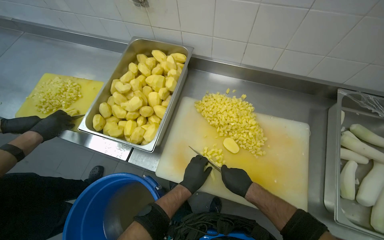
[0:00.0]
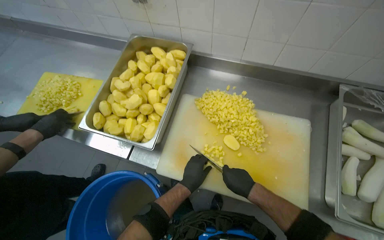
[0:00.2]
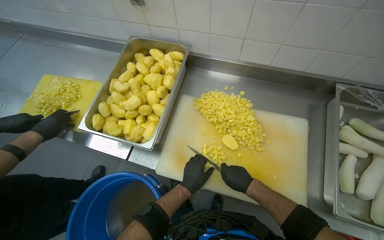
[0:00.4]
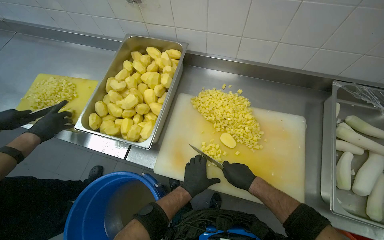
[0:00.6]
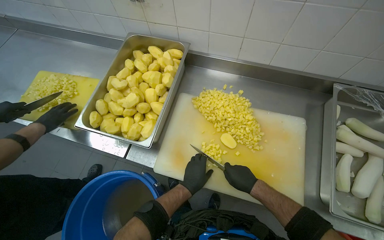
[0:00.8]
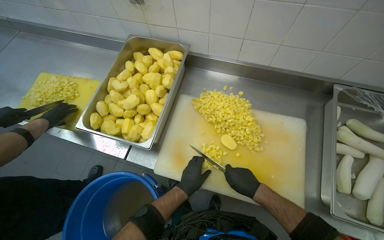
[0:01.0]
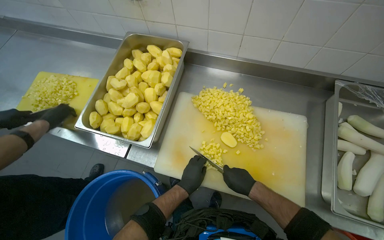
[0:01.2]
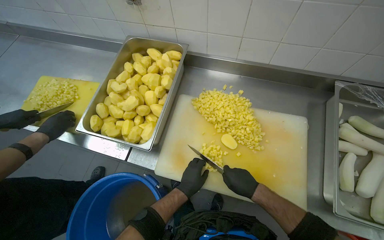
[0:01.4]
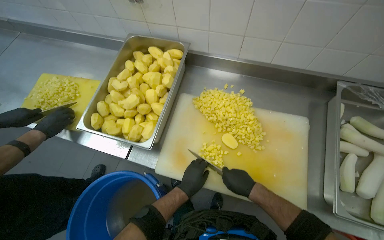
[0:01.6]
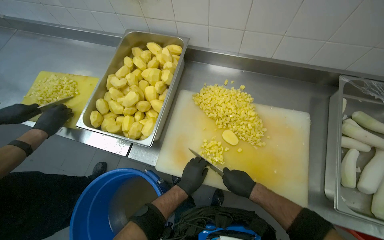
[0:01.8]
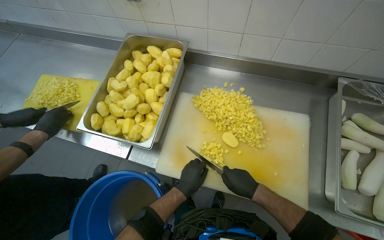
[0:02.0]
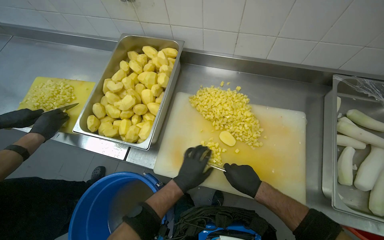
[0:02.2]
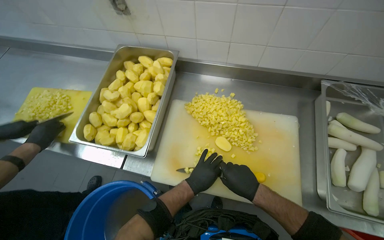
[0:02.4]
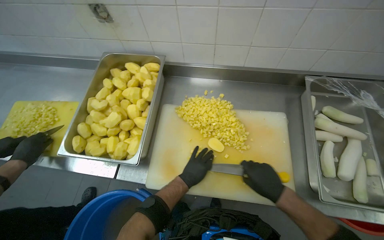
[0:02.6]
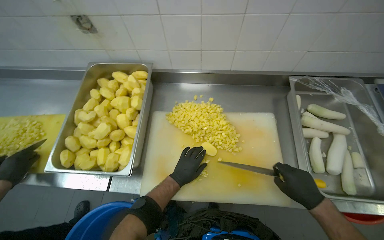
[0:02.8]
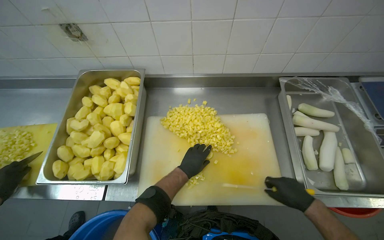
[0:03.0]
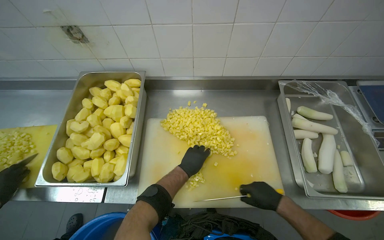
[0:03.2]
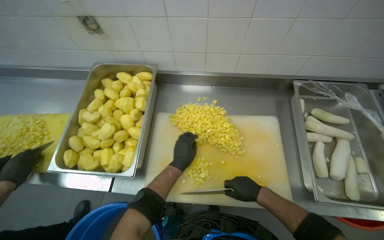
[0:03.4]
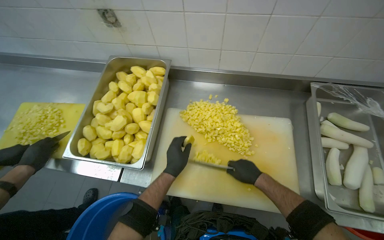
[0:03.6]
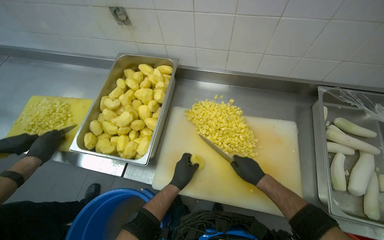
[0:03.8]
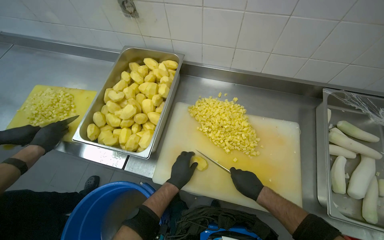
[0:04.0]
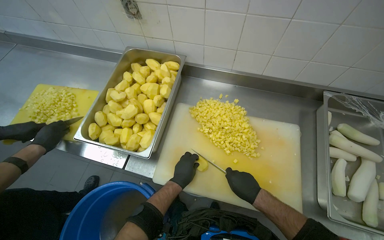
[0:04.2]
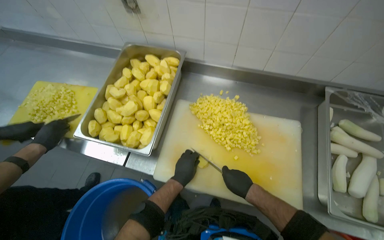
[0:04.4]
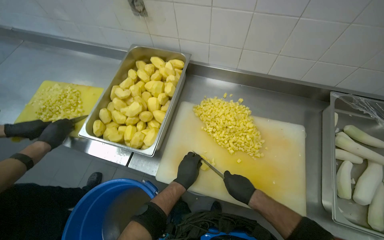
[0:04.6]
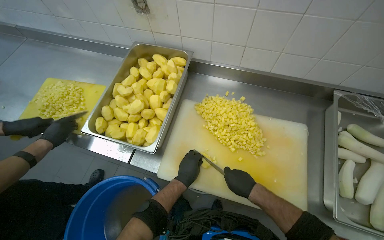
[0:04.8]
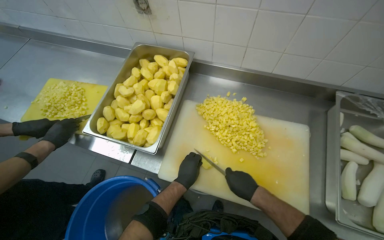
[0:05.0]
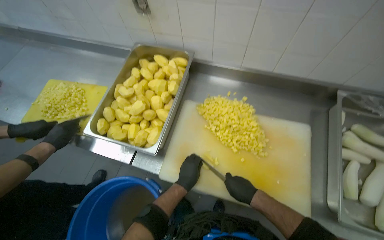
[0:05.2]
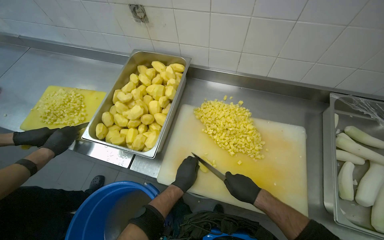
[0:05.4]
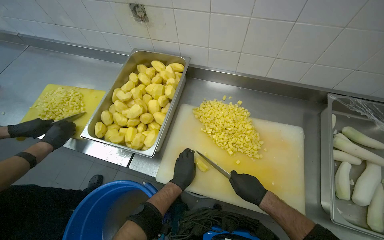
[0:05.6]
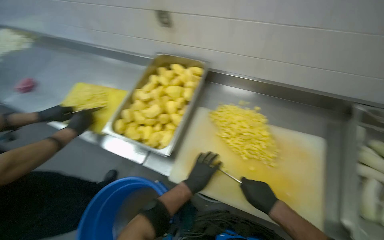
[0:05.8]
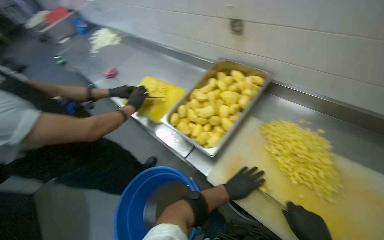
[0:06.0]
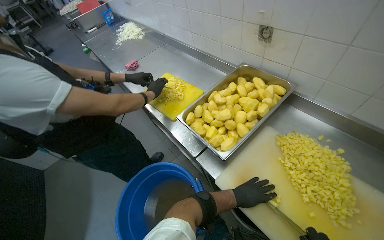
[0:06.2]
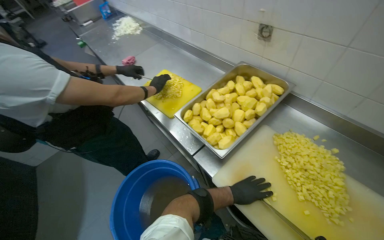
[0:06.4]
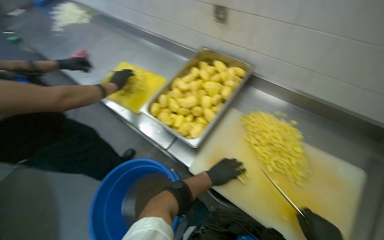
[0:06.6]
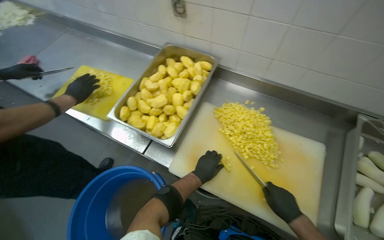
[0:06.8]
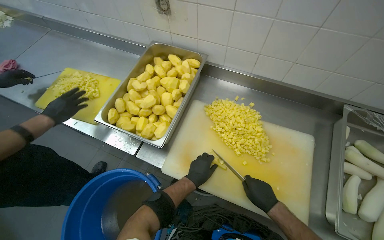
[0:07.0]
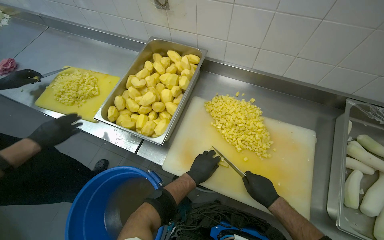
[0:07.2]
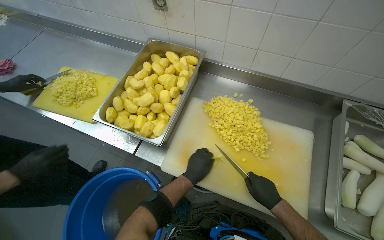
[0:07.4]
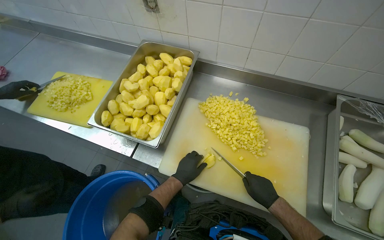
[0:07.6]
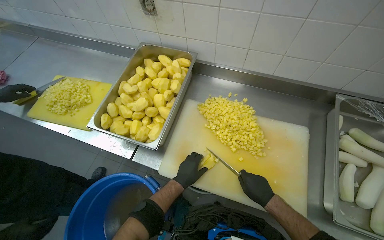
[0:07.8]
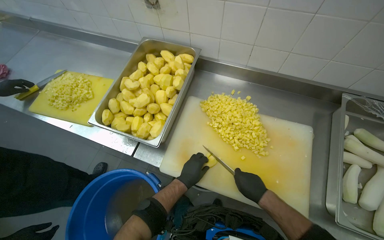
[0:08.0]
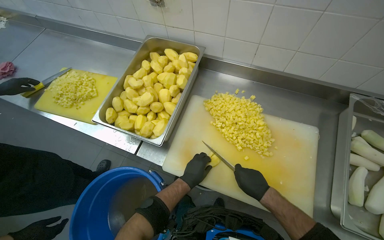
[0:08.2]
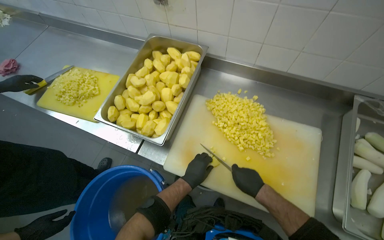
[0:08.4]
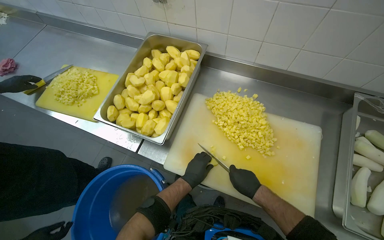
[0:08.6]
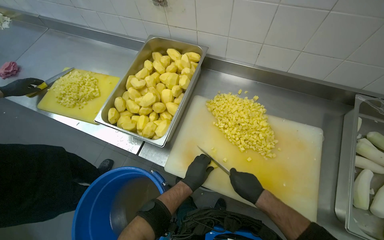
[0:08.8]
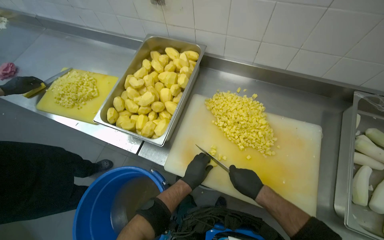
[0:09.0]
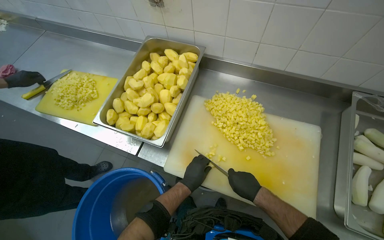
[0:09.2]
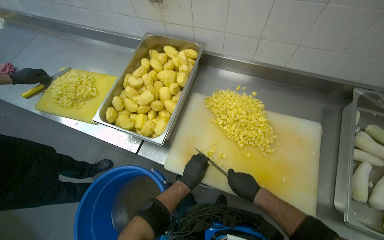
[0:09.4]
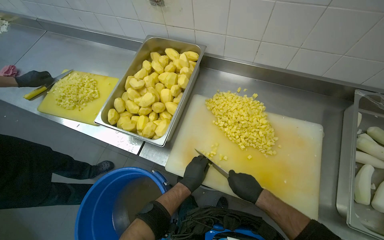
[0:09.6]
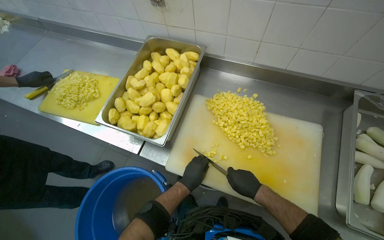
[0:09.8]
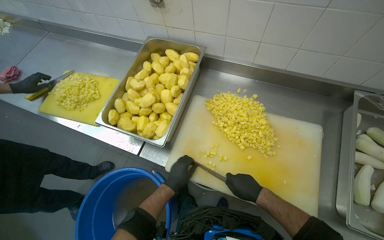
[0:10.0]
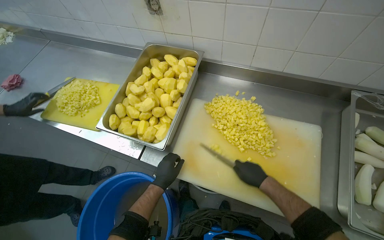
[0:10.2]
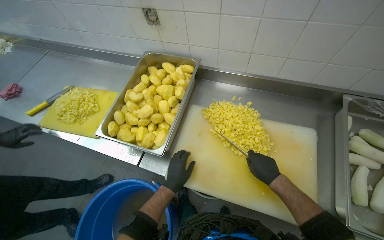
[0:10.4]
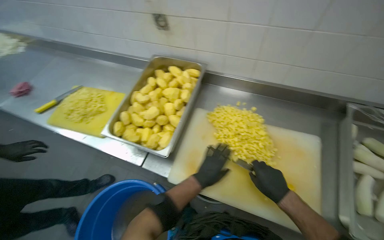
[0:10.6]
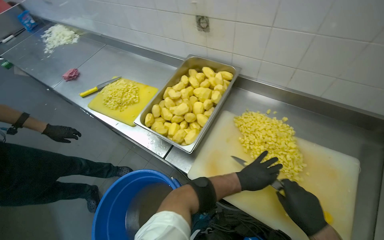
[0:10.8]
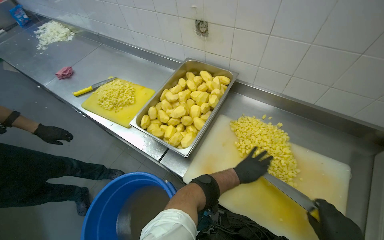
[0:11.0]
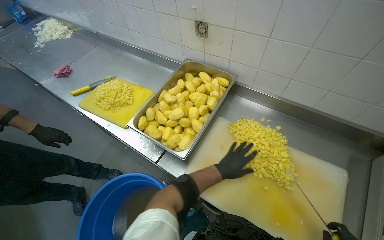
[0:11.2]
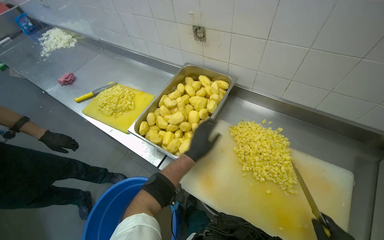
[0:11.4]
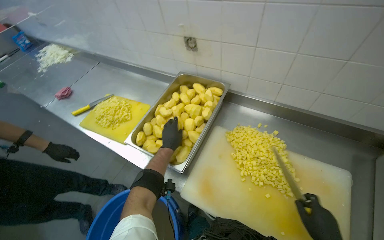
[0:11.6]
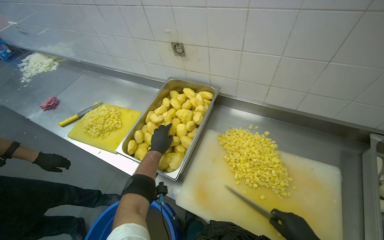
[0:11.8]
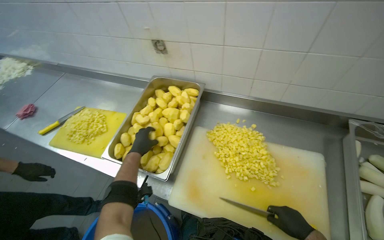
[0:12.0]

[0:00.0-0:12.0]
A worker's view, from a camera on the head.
Job: preparing food.
The whole recording: Dicing peeled potatoes. The worker dices peeled potatoes on a cutting board, transferring them.
0:00.0 to 0:01.6: The hands work in one place, with small movements.
0:01.6 to 0:03.0: The right hand is displaced to the right and nearer to the camera by some 20 cm. Meanwhile the left hand moves up the picture, roughly 15 cm.
0:03.0 to 0:04.4: The right hand is displaced to the left by roughly 20 cm.
0:04.4 to 0:06.0: The wearer looks about 25 degrees further to the left.
0:06.0 to 0:07.6: The wearer's head swings approximately 20 degrees to the right.
0:07.6 to 0:09.0: The right hand heads to the left, covering approximately 10 cm.
0:10.4 to 0:12.0: The left hand moves up the picture, to the left and farther from the camera, roughly 30 cm.

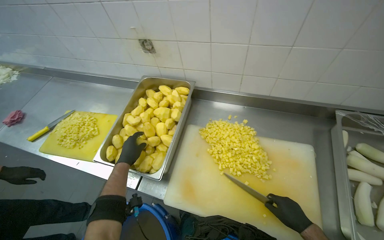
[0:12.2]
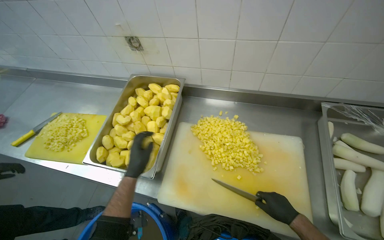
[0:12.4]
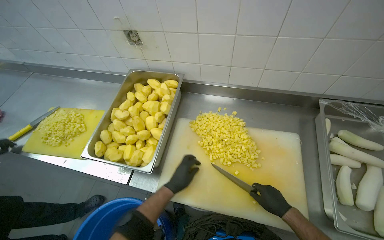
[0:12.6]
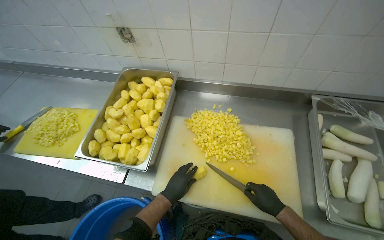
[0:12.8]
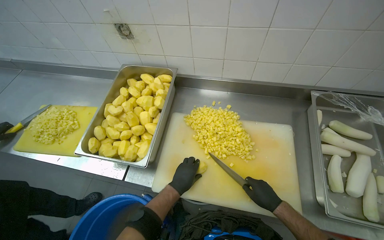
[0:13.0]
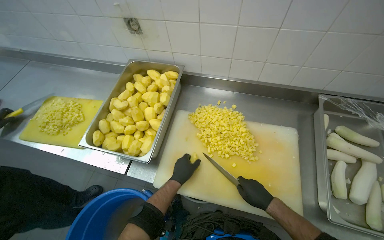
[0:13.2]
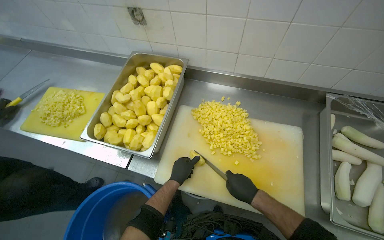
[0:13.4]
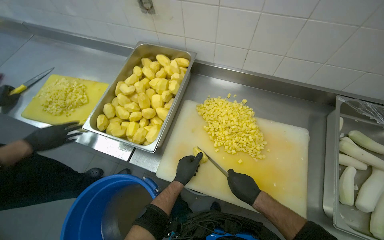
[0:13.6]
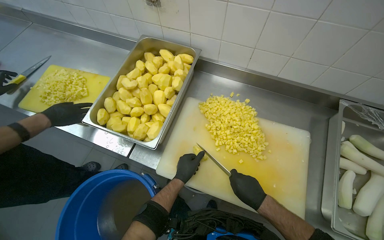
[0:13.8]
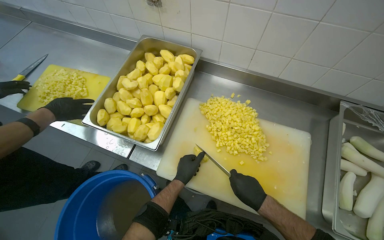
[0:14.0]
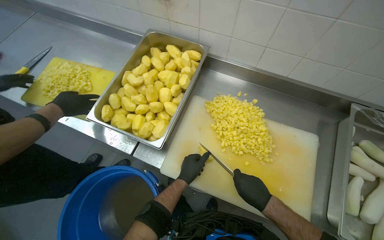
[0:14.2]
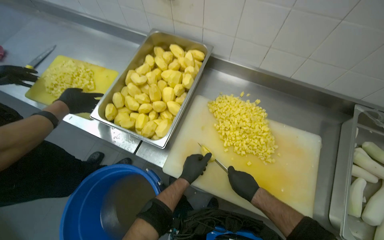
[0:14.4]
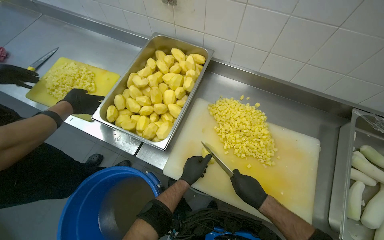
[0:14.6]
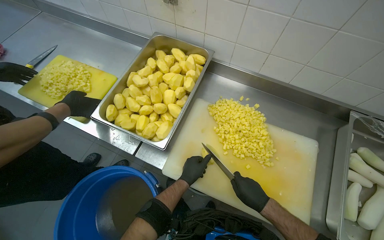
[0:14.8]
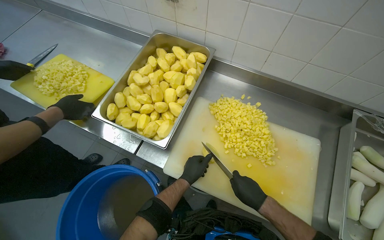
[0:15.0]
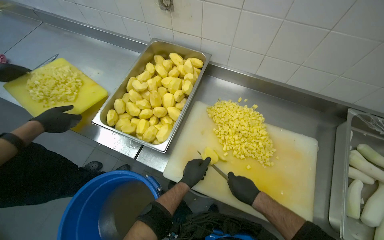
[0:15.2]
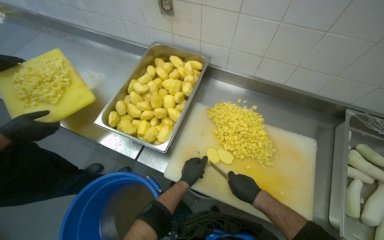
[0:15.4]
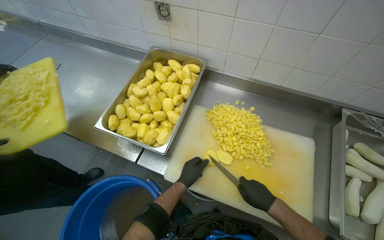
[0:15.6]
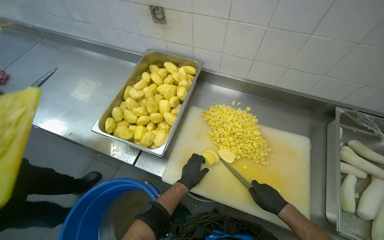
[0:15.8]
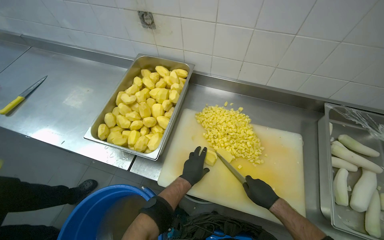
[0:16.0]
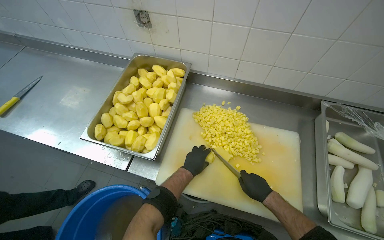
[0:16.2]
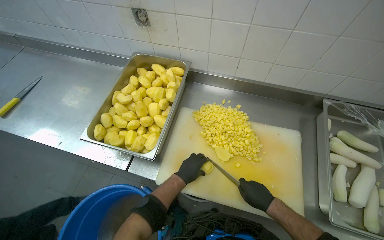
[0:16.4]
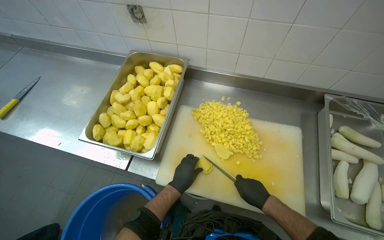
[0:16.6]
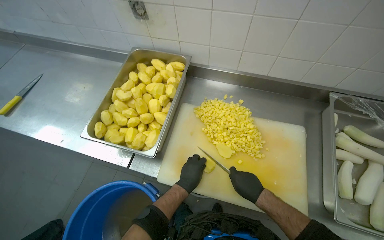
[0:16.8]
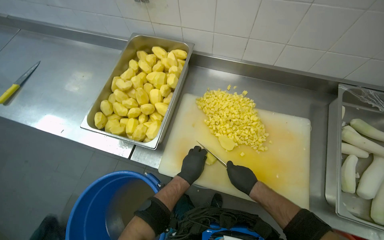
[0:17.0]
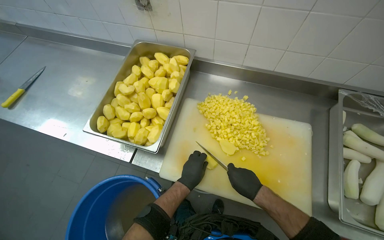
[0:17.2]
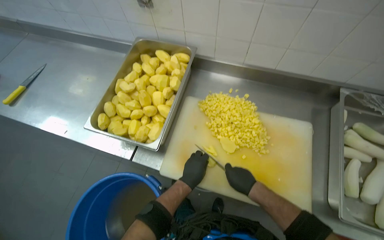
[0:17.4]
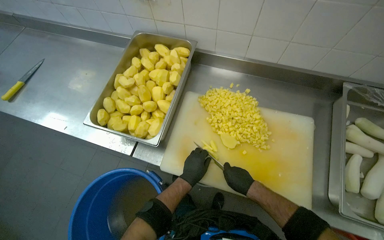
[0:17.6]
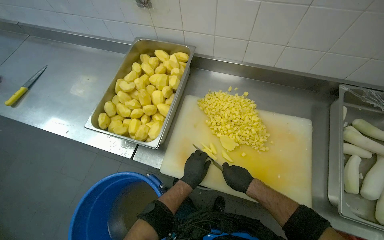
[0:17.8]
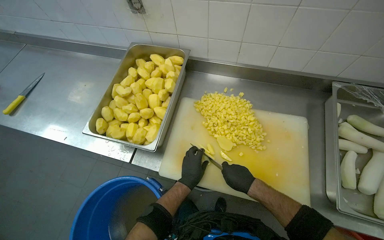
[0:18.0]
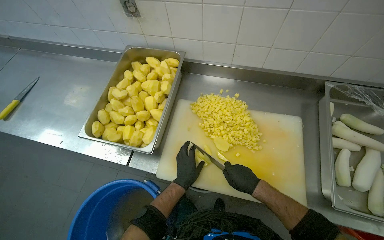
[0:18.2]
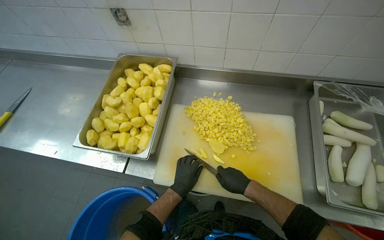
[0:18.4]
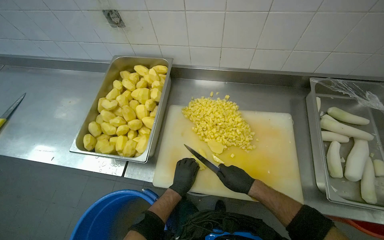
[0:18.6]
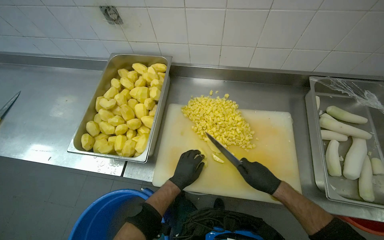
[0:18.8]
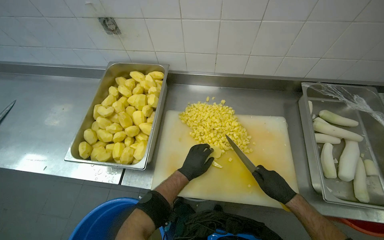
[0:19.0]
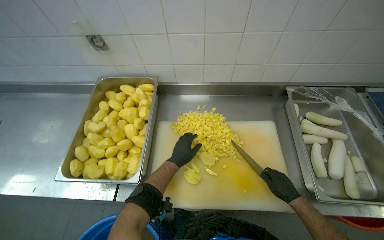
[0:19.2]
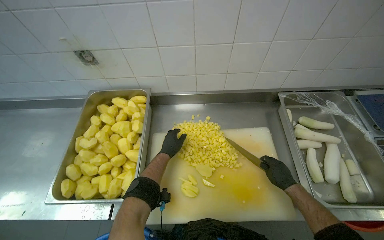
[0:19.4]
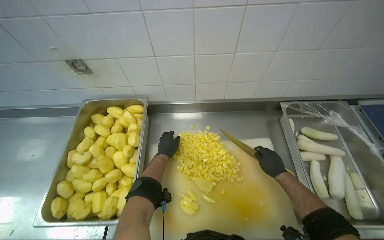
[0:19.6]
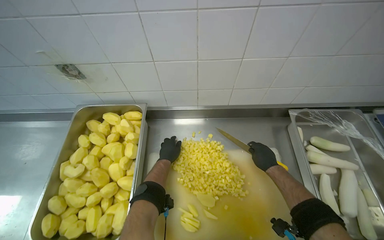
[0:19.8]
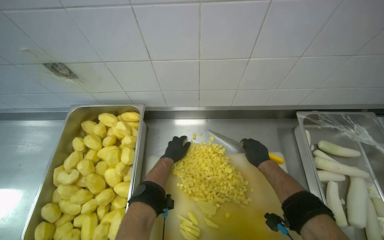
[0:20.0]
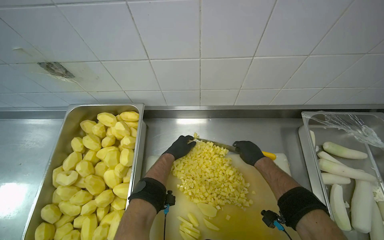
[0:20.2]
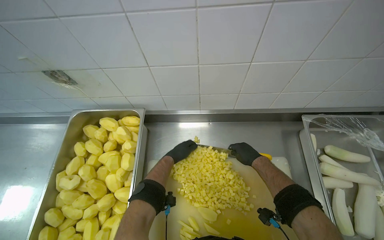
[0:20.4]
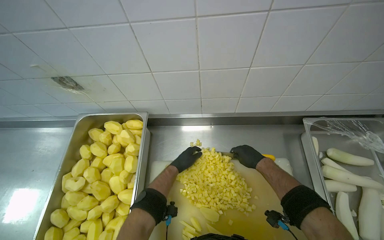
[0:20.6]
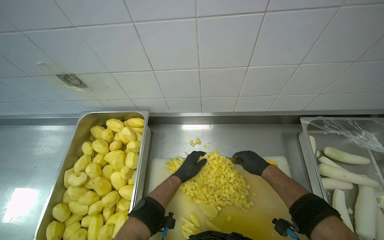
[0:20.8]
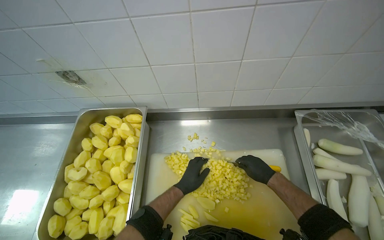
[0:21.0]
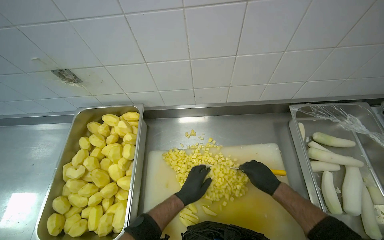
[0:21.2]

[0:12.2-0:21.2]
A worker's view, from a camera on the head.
Job: preparing food.
The whole recording: Dicing peeled potatoes. The worker dices peeled potatoes on a cutting board, transferring them.
0:12.2 to 0:13.8: The right hand is displaced to the left by about 10 cm; the left hand travels to the right and down the picture by about 30 cm.
0:13.8 to 0:18.2: The hands make small movements and keep their place.
0:18.2 to 0:19.8: The left hand moves up the picture and farther from the camera, some 35 cm; the right hand goes some 30 cm up the picture, to the right and farther from the camera.
0:19.8 to 0:21.2: The left hand heads nearer to the camera, down the picture and to the right, covering roughly 20 cm; the right hand travels nearer to the camera by about 10 cm.
